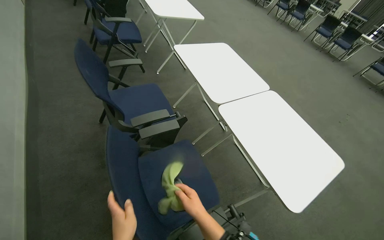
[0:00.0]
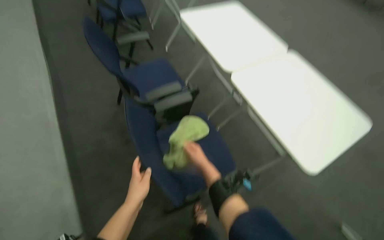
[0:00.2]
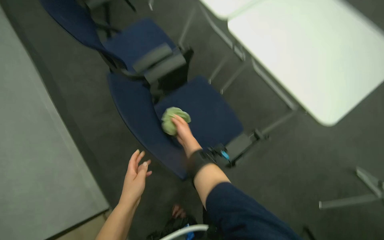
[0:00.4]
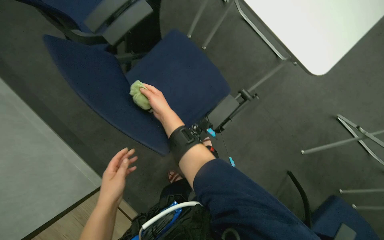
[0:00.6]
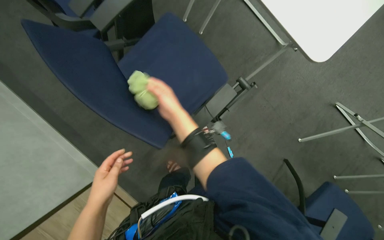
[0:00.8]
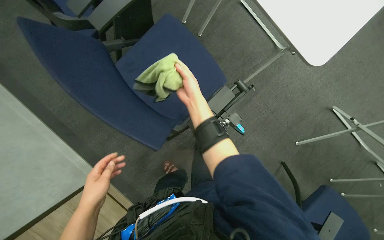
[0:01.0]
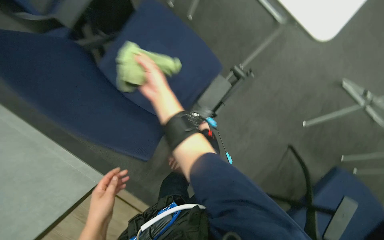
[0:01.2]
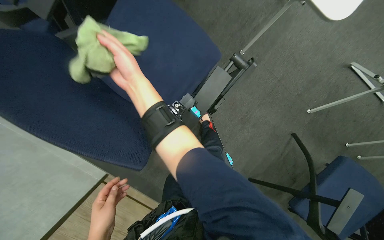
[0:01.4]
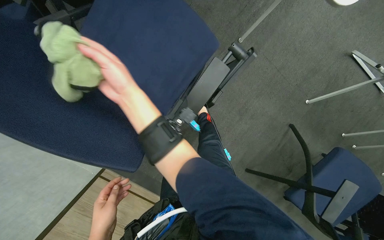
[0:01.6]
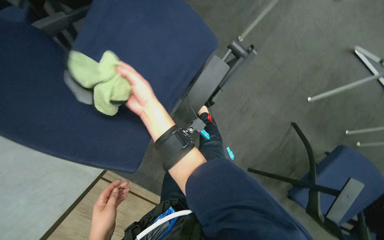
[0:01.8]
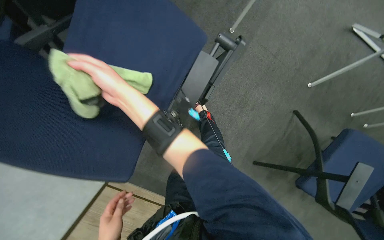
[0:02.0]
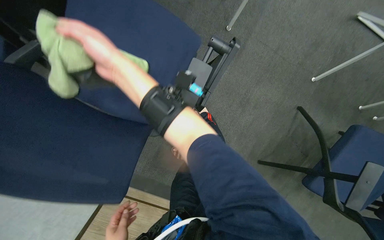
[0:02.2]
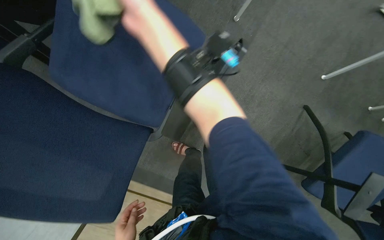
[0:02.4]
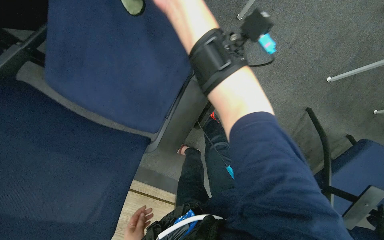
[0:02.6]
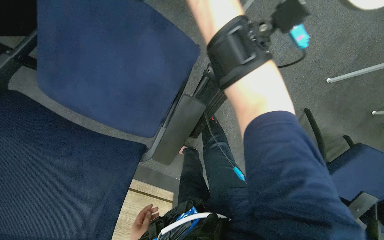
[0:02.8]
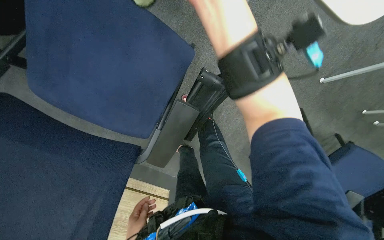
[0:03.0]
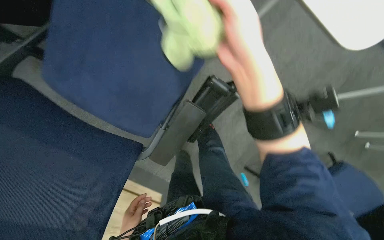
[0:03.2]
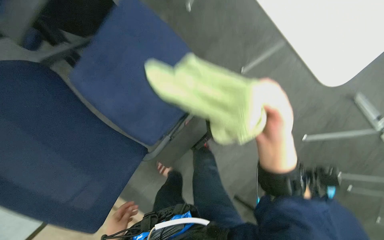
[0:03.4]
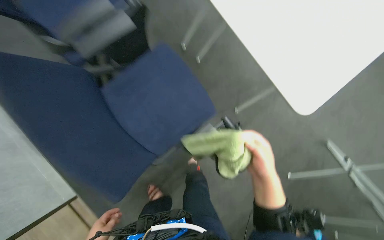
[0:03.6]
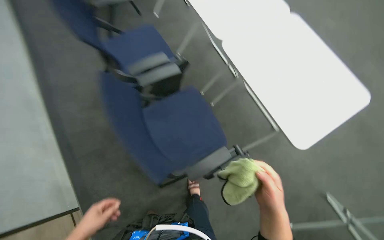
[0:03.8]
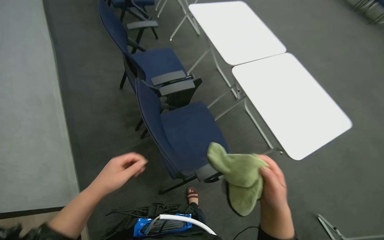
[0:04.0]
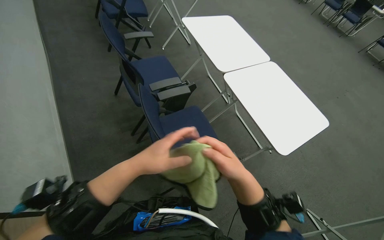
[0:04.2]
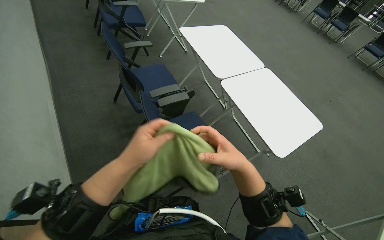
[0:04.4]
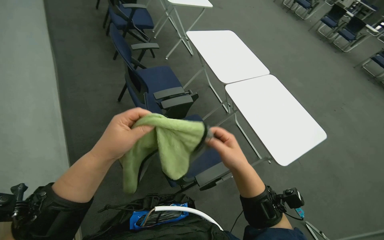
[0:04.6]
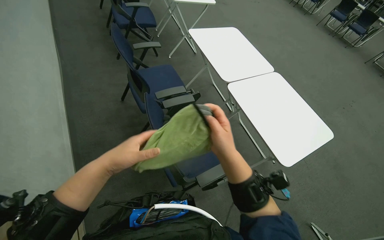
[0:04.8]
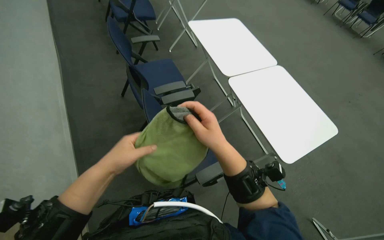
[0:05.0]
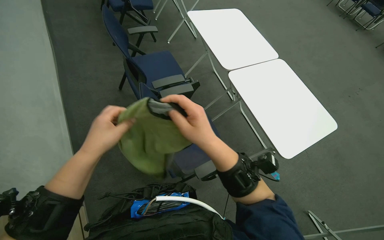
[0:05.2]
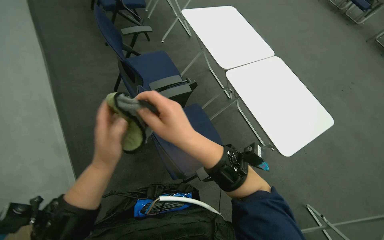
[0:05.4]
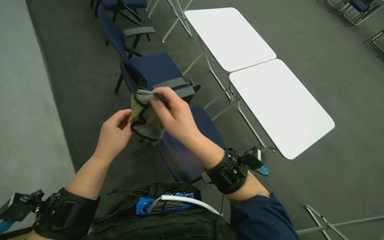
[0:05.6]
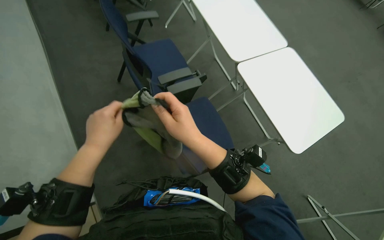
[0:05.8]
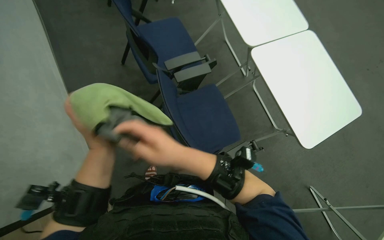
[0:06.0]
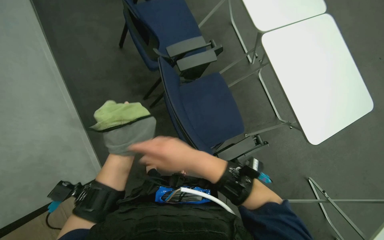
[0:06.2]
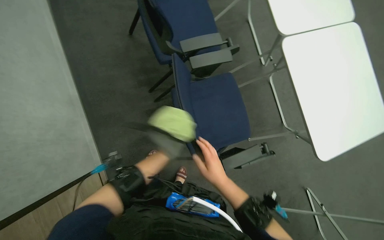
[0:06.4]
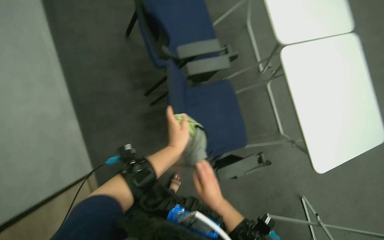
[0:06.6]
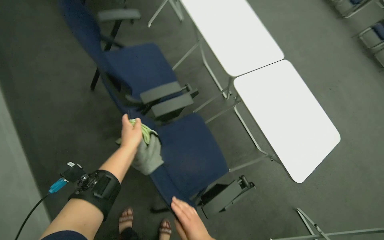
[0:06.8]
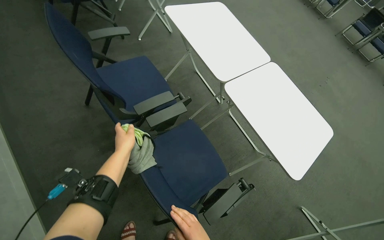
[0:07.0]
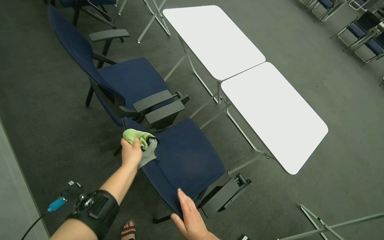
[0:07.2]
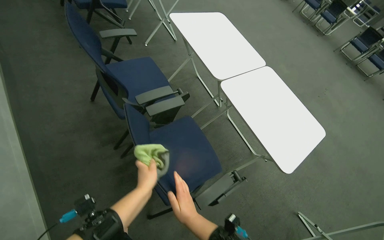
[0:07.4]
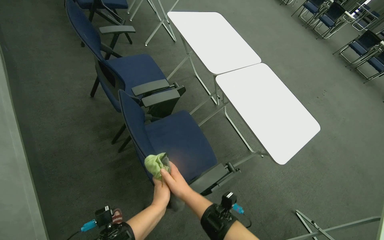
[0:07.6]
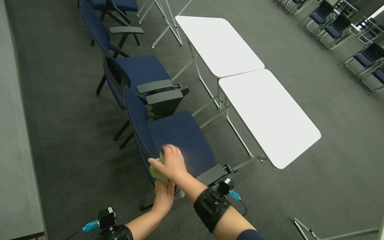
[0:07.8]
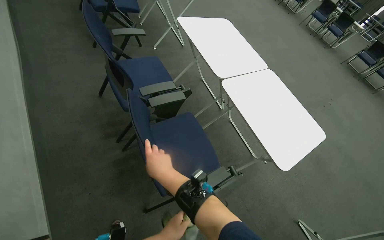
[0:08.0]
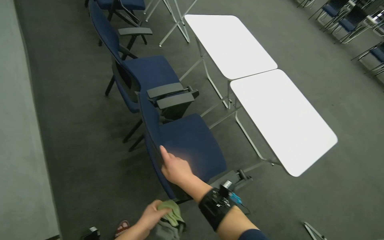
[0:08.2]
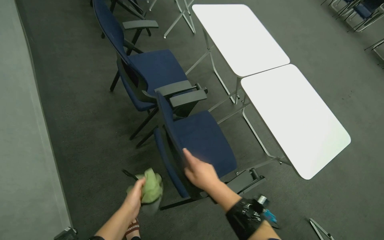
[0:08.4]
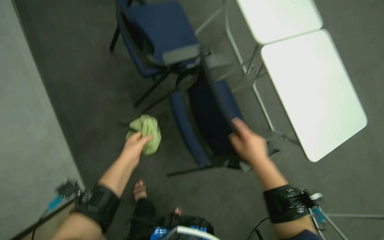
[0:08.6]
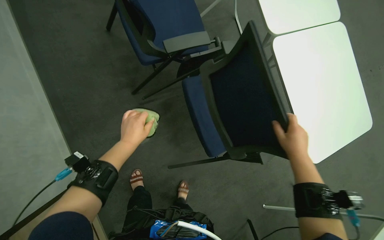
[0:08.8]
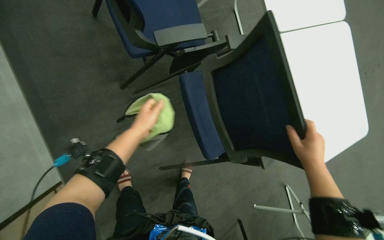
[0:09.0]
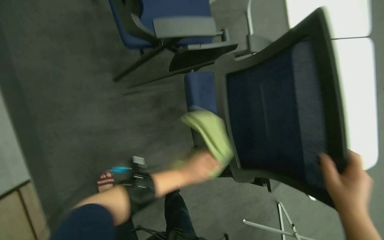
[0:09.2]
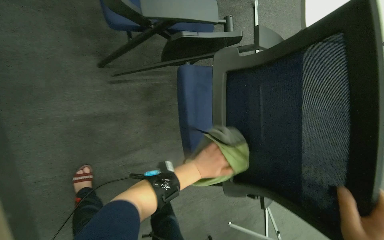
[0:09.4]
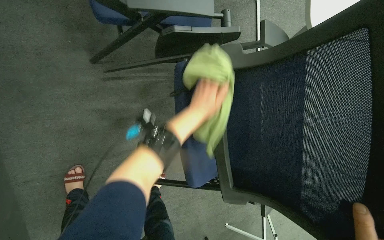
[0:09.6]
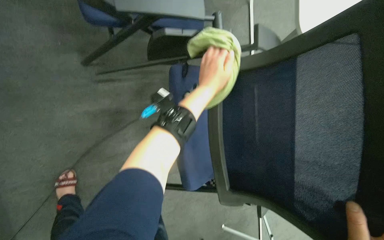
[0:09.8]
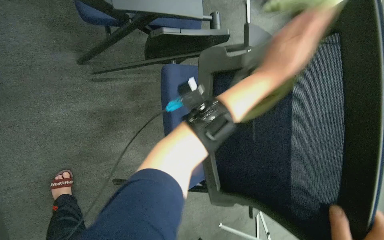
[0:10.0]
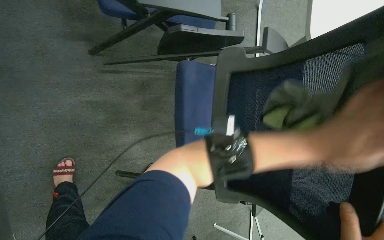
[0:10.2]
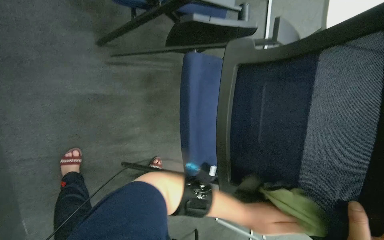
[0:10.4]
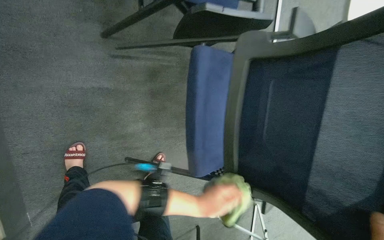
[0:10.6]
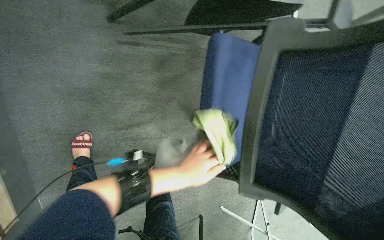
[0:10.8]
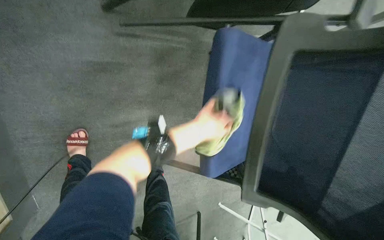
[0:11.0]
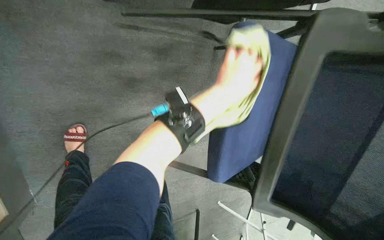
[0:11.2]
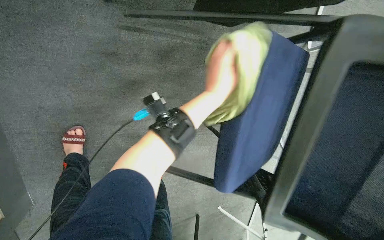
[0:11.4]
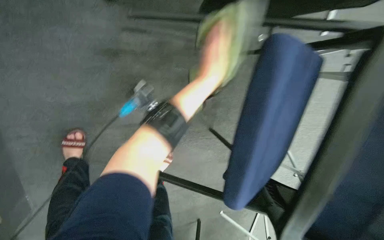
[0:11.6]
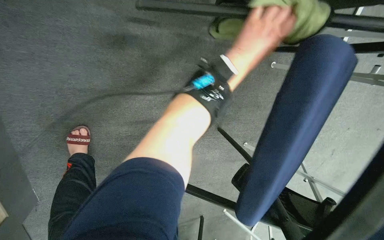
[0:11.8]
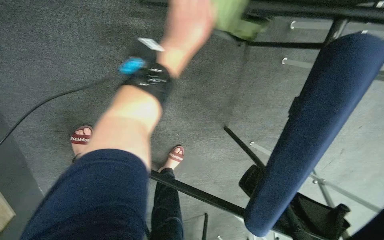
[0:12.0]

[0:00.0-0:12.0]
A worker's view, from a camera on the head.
Job: wiping surfaces.
The whole recording: Wiping conference room chairs. The worker wipes the seats, backrests, and frames of conference room chairs with a cloth.
0:00.0 to 0:01.6: The wearer looks about 55 degrees further downward. The scene turns roughly 30 degrees counterclockwise in the picture.
0:01.6 to 0:03.0: The wearer looks some 15 degrees further downward. The right hand moves up the picture and to the right, some 40 cm.
0:03.0 to 0:04.4: The view tilts approximately 55 degrees upward. Everything in view rotates roughly 35 degrees clockwise.
0:04.4 to 0:06.0: The view tips downward by roughly 15 degrees. The right hand heads to the left, covering approximately 20 cm; the left hand is displaced to the left by about 10 cm.
0:06.0 to 0:07.6: The view tips upward by roughly 15 degrees. The left hand goes some 30 cm farther from the camera, to the right and down the picture.
0:07.6 to 0:09.0: The camera pitches downward, by roughly 20 degrees. The right hand heads to the right and up the picture, covering roughly 25 cm; the left hand heads up the picture and to the left, covering approximately 25 cm.
0:10.4 to 0:12.0: The camera pitches downward, by roughly 15 degrees.

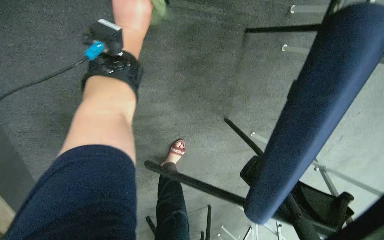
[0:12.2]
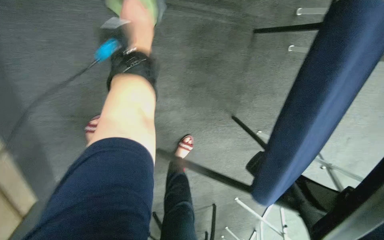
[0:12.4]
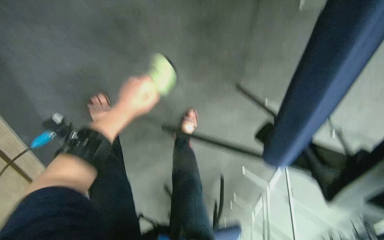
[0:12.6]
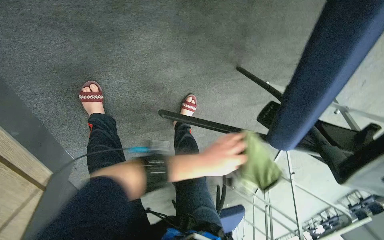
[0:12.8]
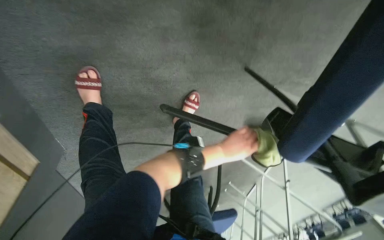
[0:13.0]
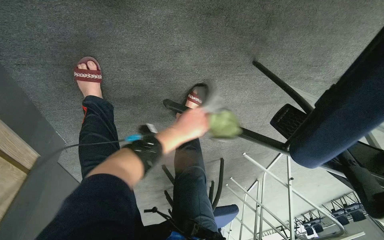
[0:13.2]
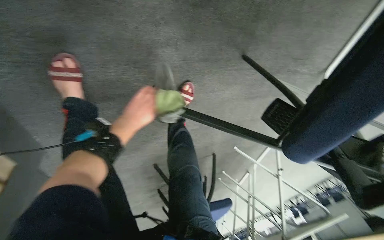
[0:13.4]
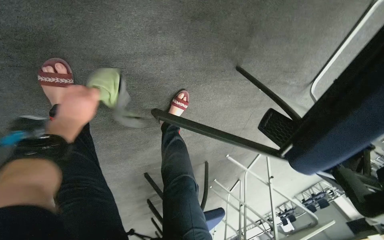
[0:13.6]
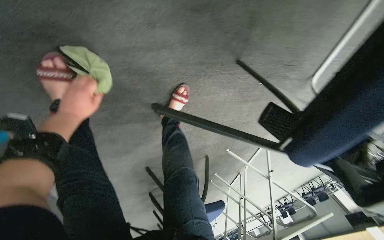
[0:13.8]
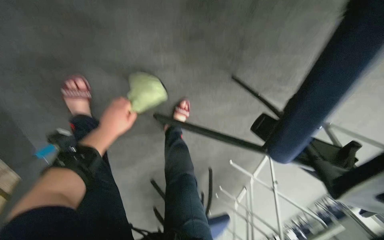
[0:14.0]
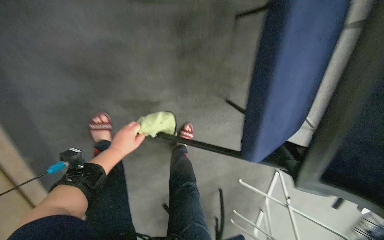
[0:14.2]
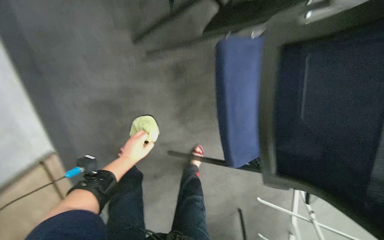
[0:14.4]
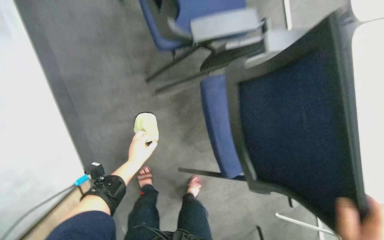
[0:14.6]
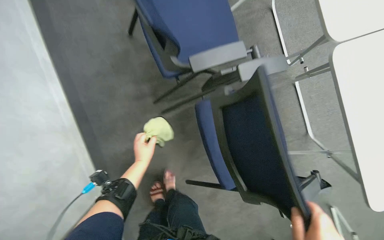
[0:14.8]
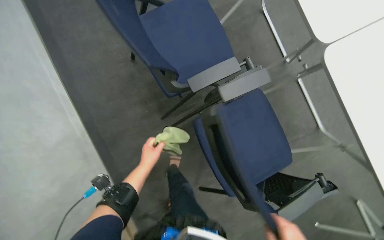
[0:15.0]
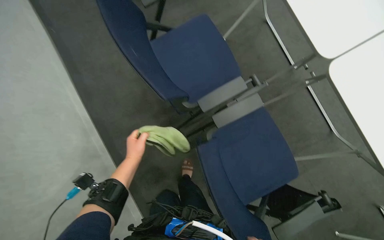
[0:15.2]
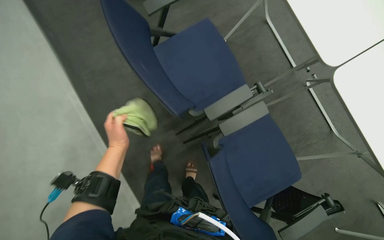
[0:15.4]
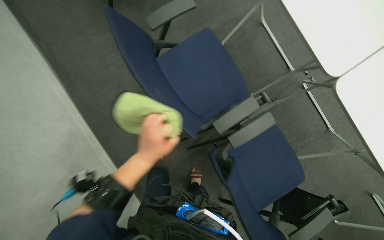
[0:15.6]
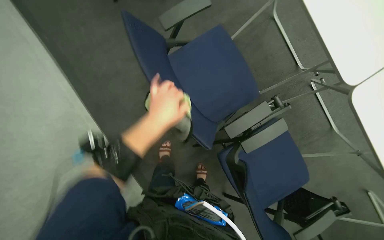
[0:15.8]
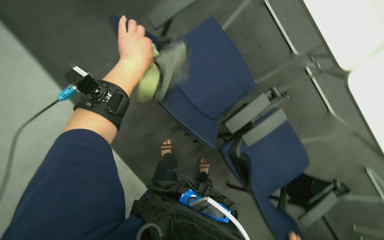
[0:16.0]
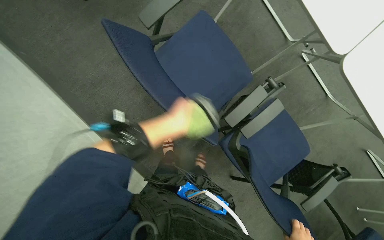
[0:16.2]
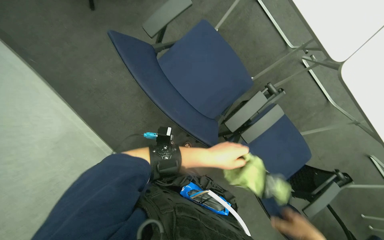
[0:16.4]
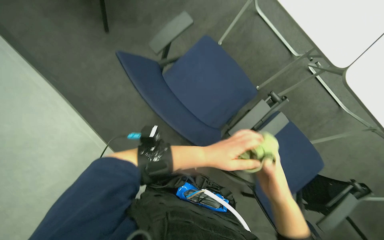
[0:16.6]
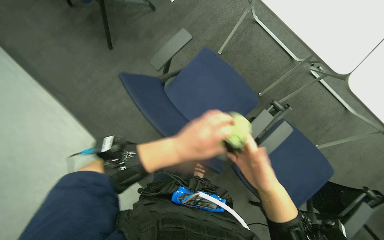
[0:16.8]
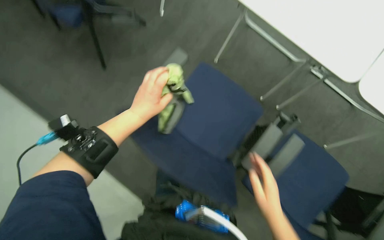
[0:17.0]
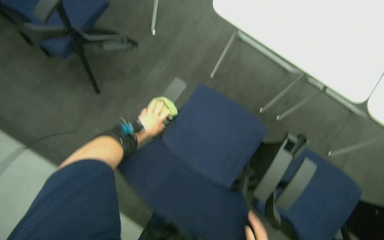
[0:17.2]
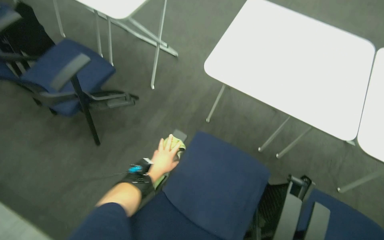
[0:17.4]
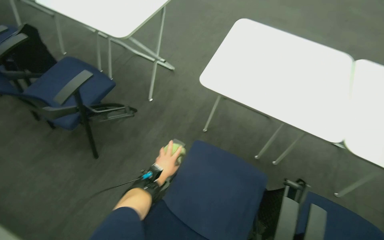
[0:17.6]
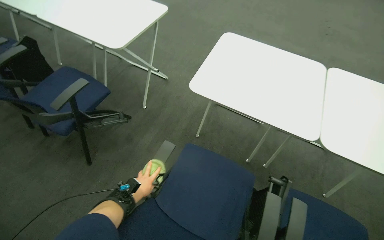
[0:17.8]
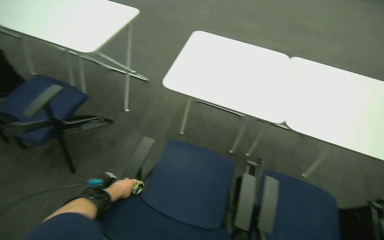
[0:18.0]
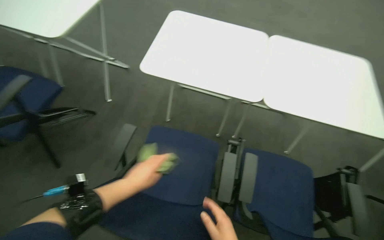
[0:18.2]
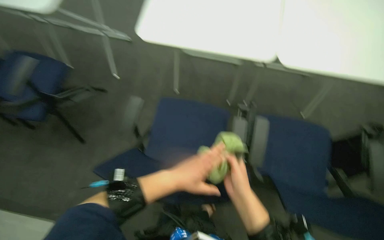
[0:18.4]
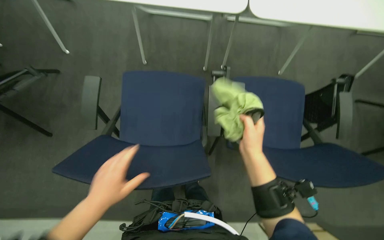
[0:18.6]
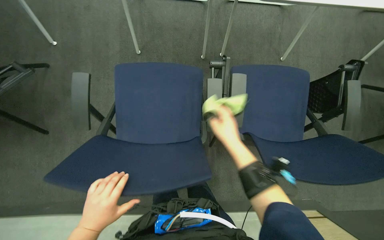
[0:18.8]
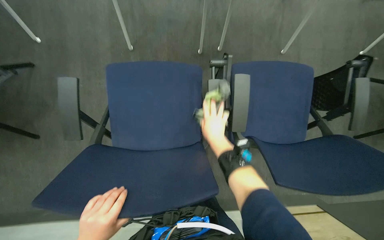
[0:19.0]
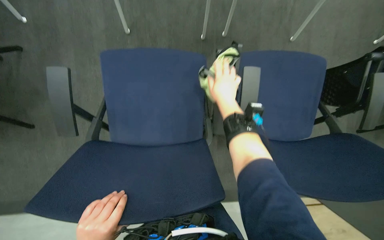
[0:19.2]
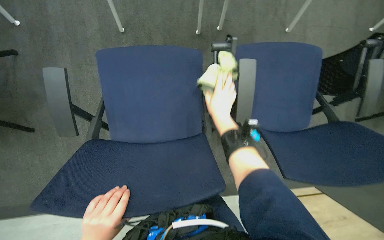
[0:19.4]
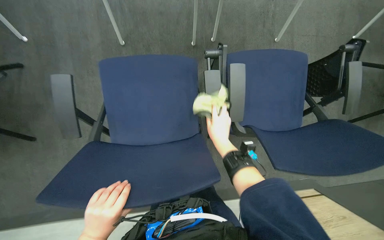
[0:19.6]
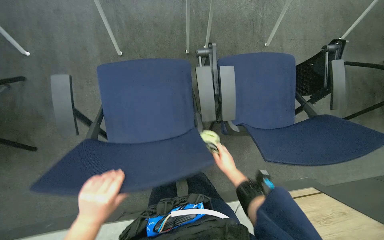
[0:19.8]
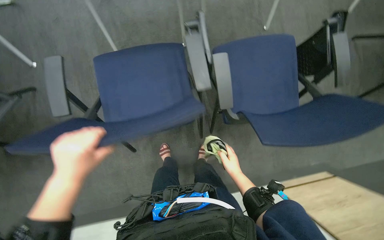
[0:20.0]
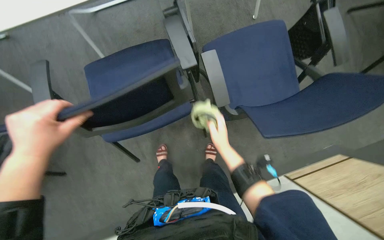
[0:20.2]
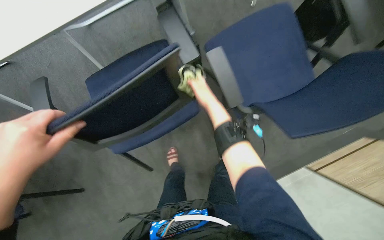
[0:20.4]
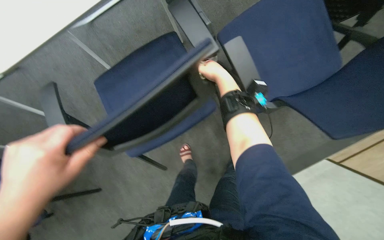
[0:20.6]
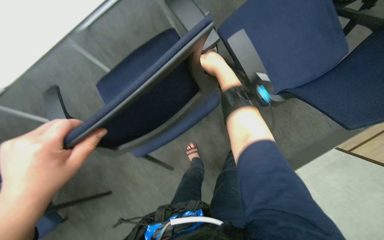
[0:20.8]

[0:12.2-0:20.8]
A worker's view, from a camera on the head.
Job: wiping surfaces.
The whole recording: Wiping conference room chairs. The worker wipes the seats, backrests, and frames of conference room chairs with a cloth.
0:12.2 to 0:13.6: The view tilts some 15 degrees downward.
0:13.6 to 0:15.0: The wearer moves about 50 cm. The camera is aimed approximately 30 degrees further to the left. The view tilts some 40 degrees upward.
0:16.6 to 0:18.0: The view tips upward by roughly 30 degrees.
0:18.0 to 0:19.4: The view tilts approximately 40 degrees downward.
0:19.4 to 0:20.8: The scene rotates counterclockwise by approximately 30 degrees. The right hand is displaced up the picture by about 10 cm.
